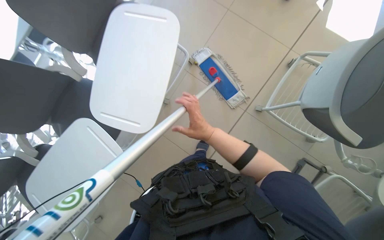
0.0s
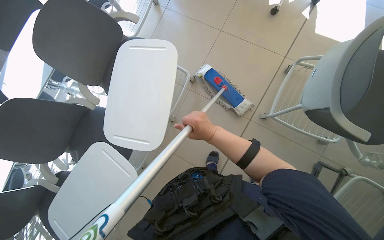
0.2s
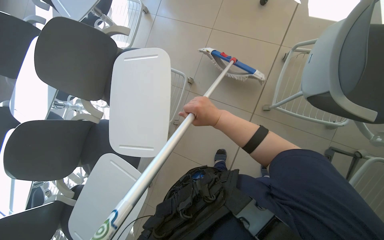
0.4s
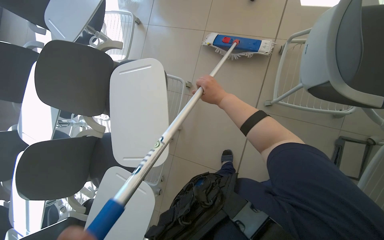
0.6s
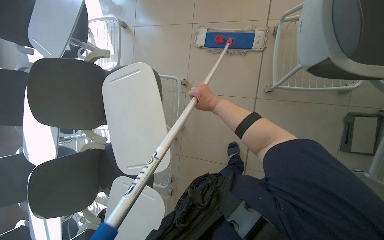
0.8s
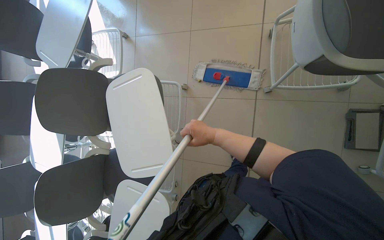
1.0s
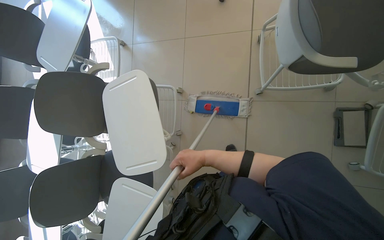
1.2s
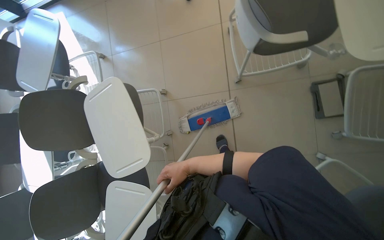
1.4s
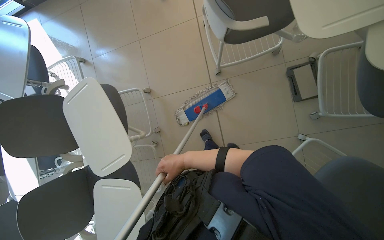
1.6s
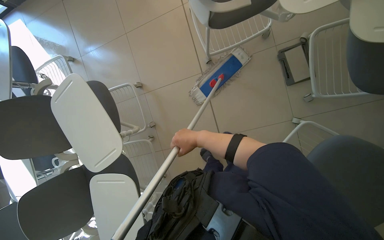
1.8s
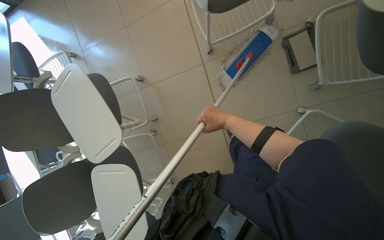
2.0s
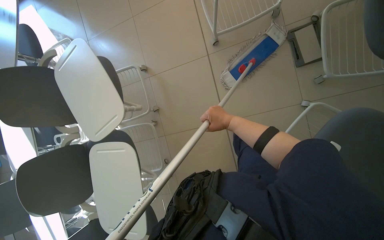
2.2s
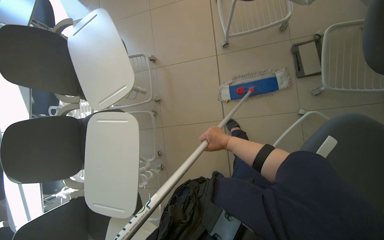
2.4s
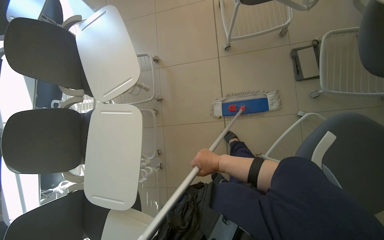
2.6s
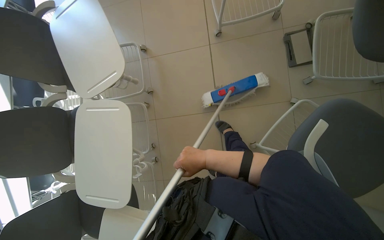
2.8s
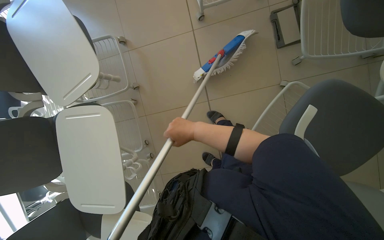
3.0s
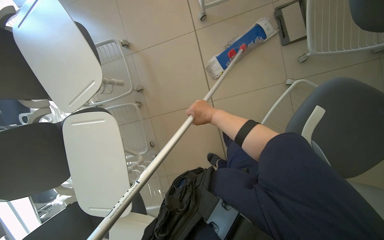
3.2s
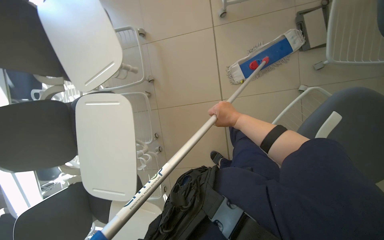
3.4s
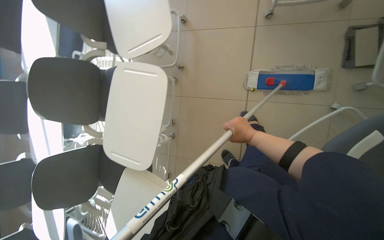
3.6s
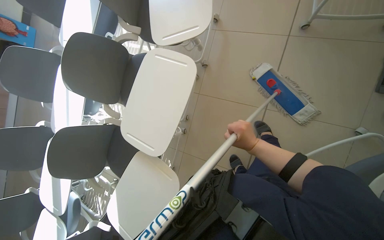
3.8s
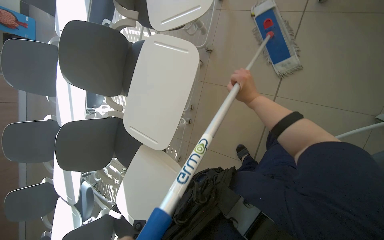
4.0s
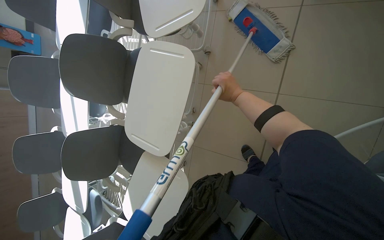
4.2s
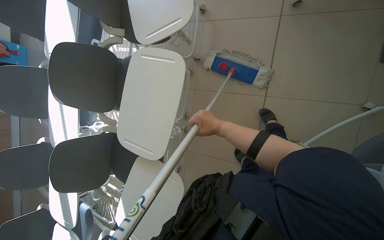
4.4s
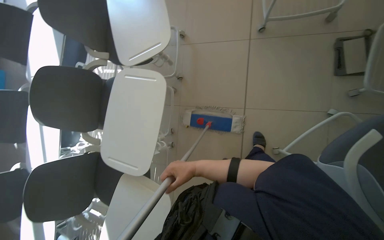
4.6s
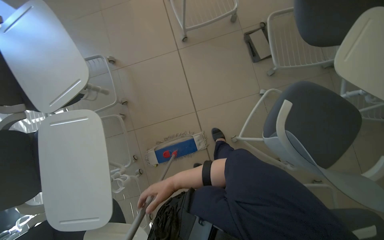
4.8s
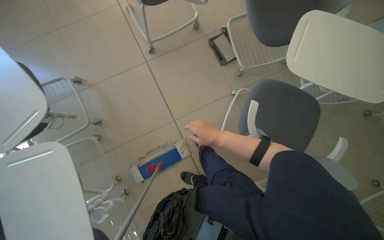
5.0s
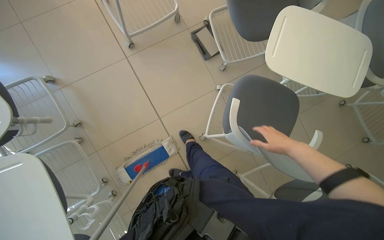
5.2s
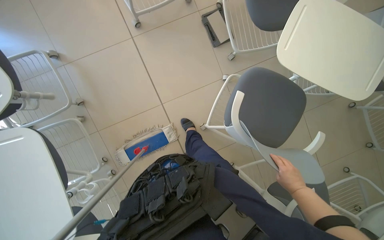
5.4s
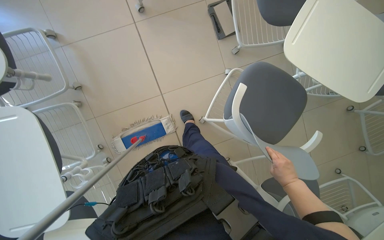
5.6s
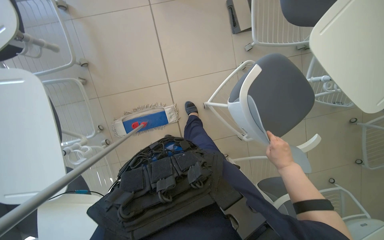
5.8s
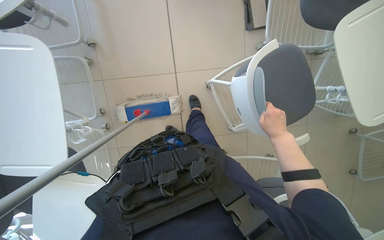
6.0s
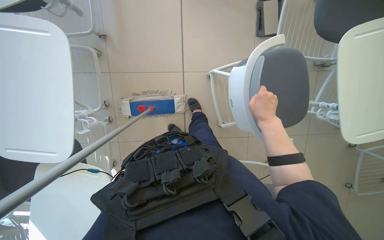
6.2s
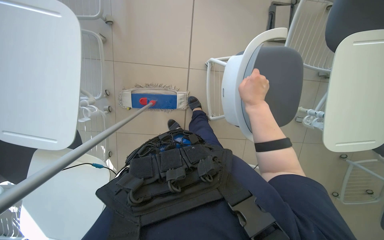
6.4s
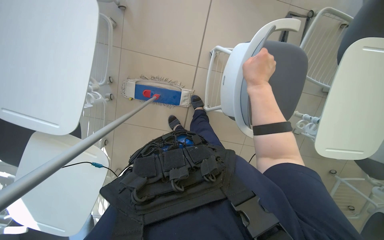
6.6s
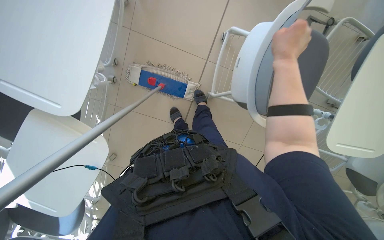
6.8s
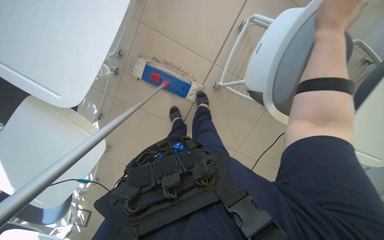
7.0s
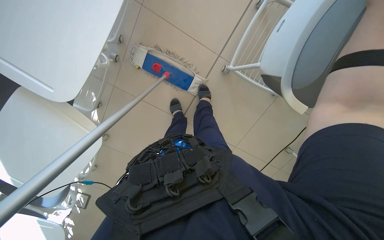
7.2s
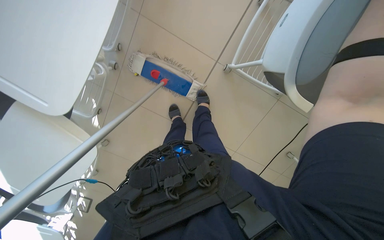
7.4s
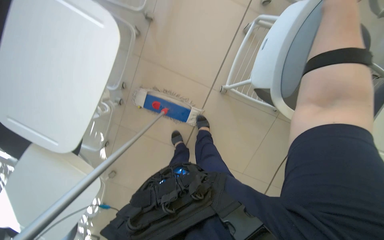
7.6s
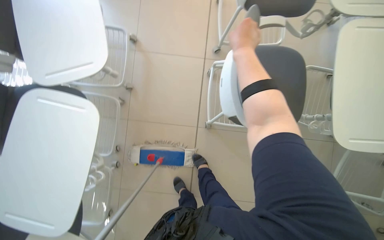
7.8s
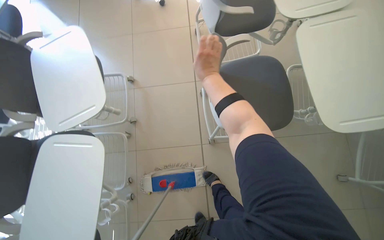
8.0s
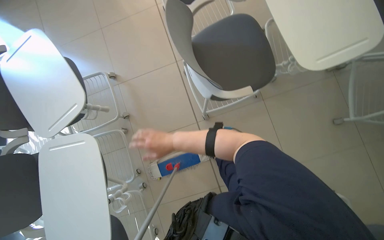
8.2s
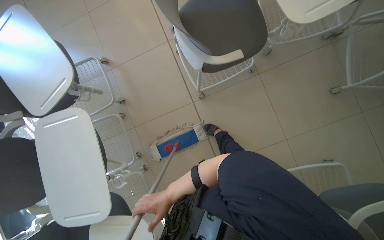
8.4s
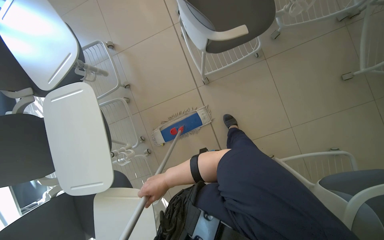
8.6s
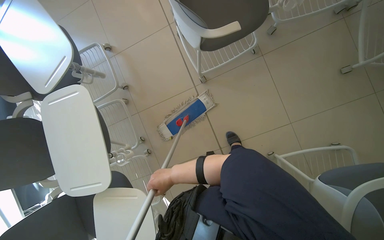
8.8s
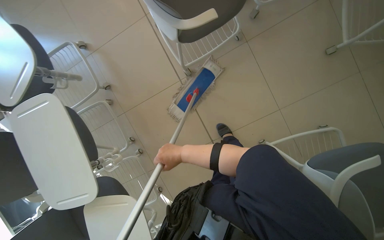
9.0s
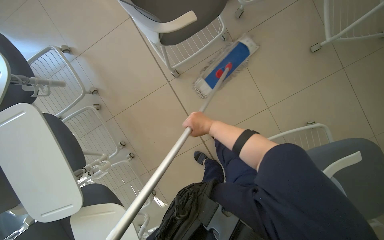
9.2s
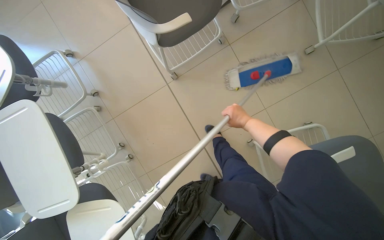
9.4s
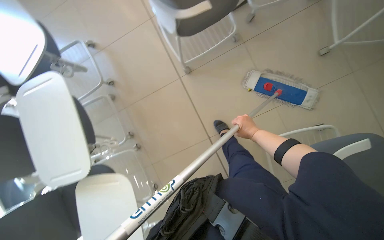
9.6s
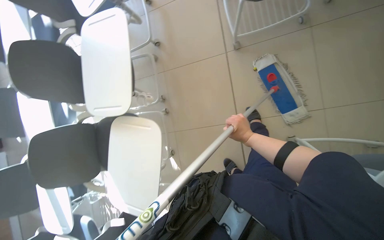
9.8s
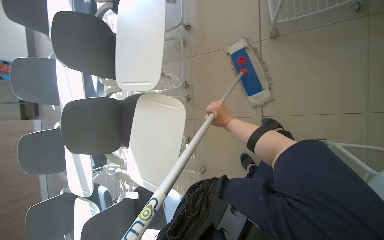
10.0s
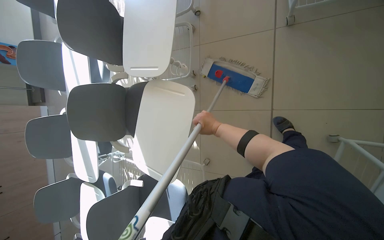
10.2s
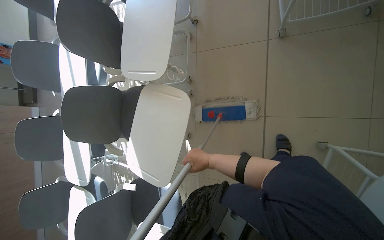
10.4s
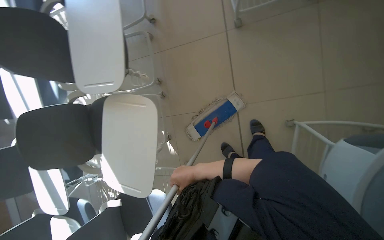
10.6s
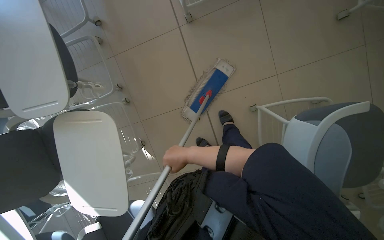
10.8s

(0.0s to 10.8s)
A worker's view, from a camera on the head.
Job: organizing items.
The whole recording: Arranging chairs in the room. The worker moves and arranges chairs in the room.
0.0s - 1.6s: The scene rotates counterclockwise by some 45 degrees.
1.6s - 3.0s: The right hand moves about 15 cm to the right and comes back.
4.6s - 6.2s: The camera is aimed approximately 25 degrees further to the right.
6.2s - 7.8s: The view tilts approximately 20 degrees upward.
7.8s - 9.2s: The scene turns about 40 degrees counterclockwise in the picture.

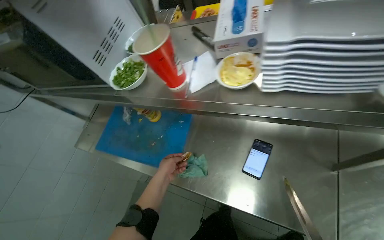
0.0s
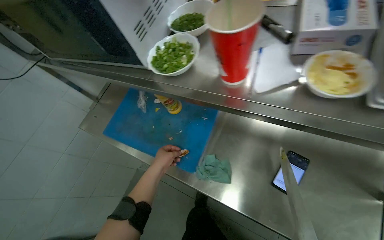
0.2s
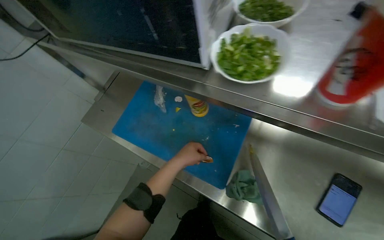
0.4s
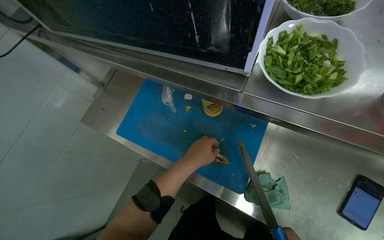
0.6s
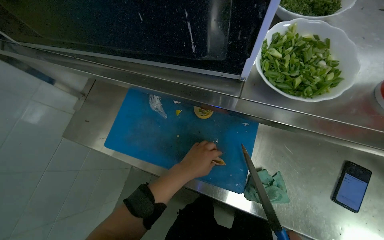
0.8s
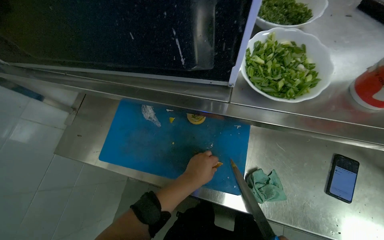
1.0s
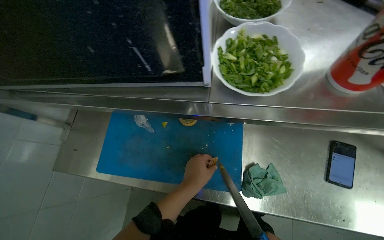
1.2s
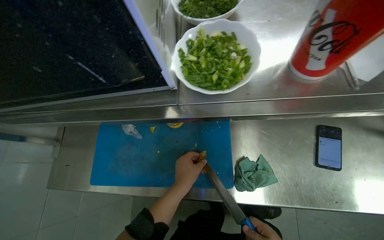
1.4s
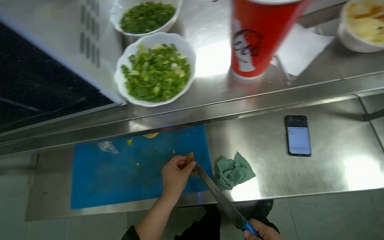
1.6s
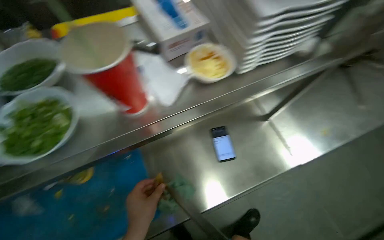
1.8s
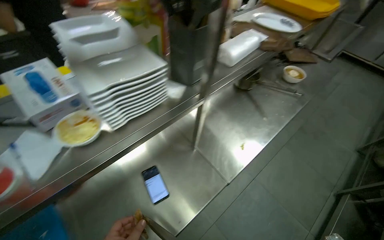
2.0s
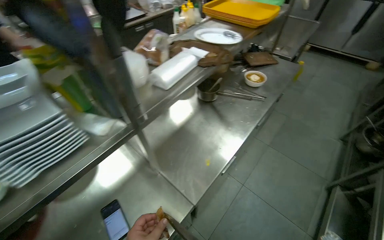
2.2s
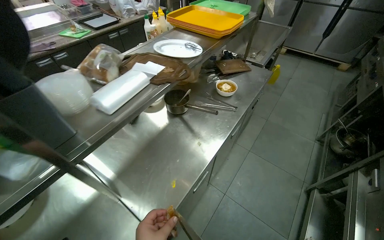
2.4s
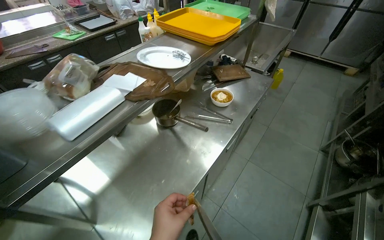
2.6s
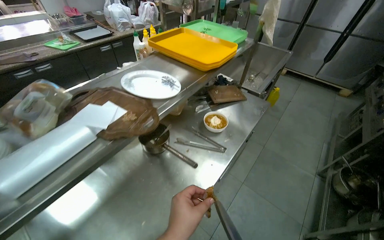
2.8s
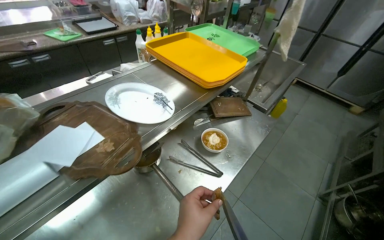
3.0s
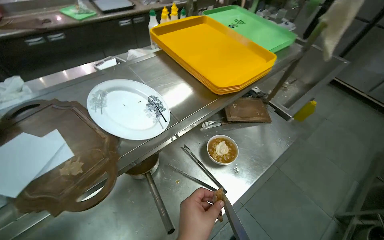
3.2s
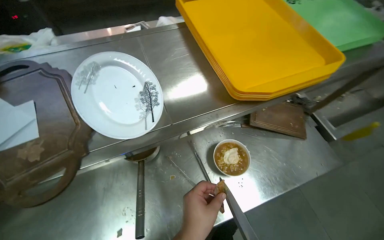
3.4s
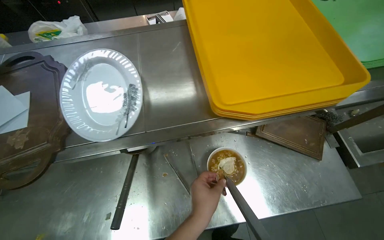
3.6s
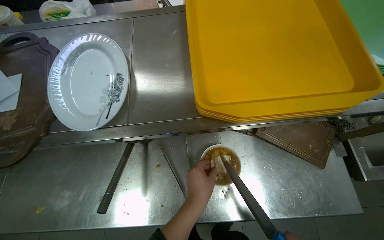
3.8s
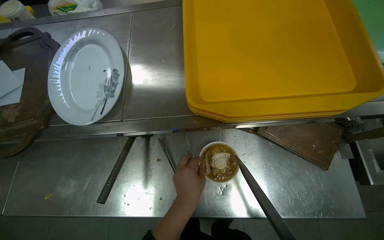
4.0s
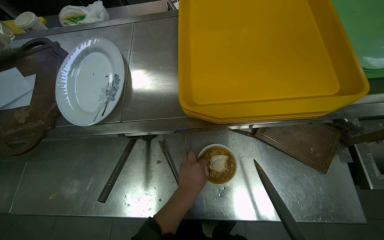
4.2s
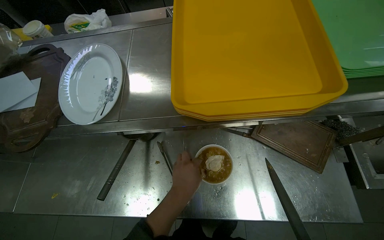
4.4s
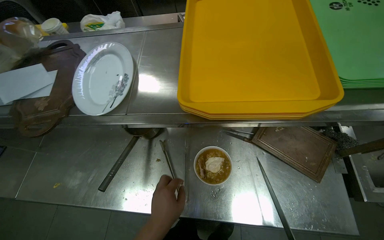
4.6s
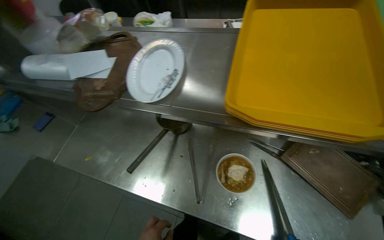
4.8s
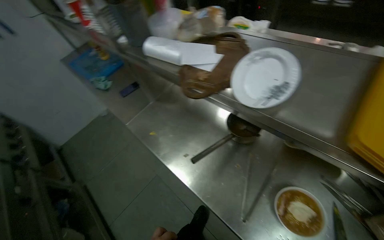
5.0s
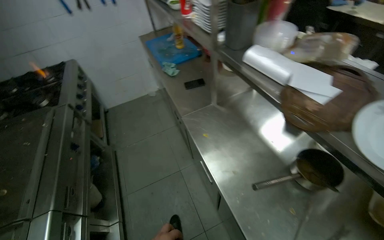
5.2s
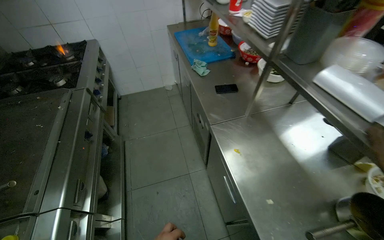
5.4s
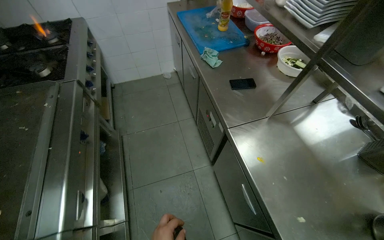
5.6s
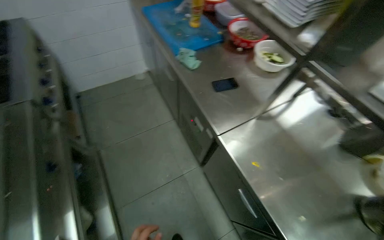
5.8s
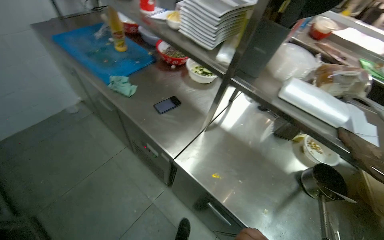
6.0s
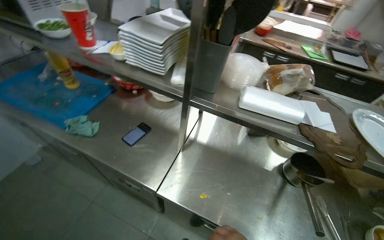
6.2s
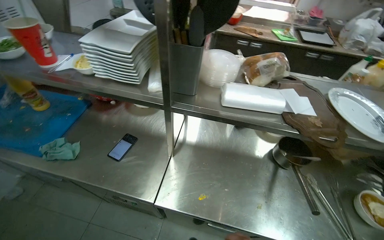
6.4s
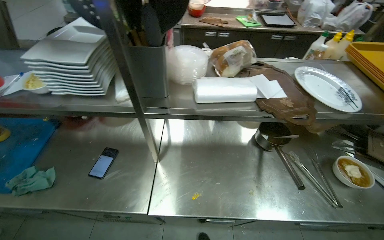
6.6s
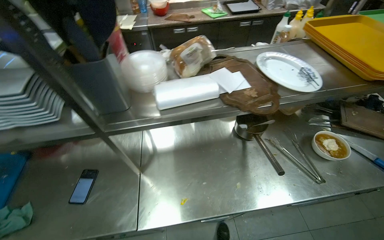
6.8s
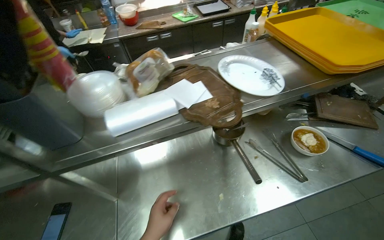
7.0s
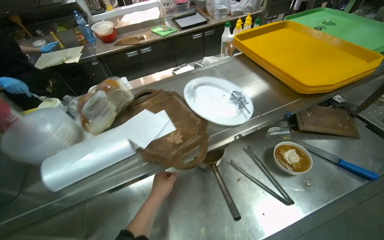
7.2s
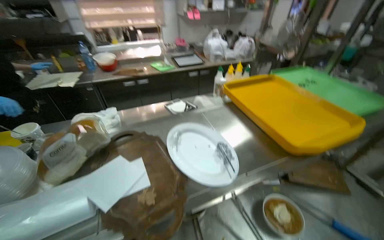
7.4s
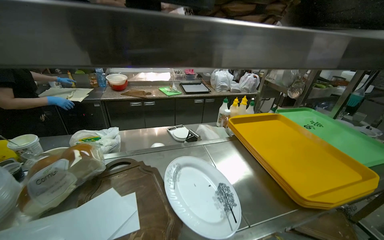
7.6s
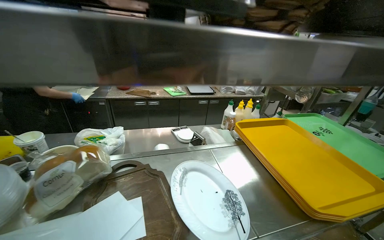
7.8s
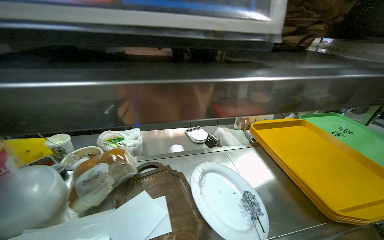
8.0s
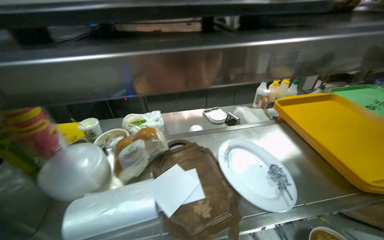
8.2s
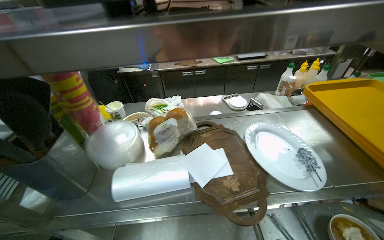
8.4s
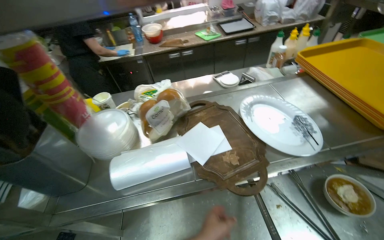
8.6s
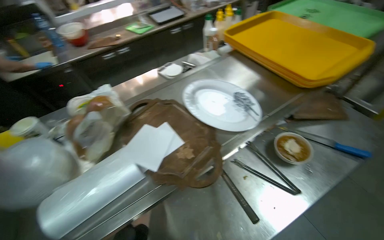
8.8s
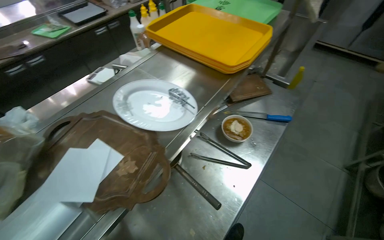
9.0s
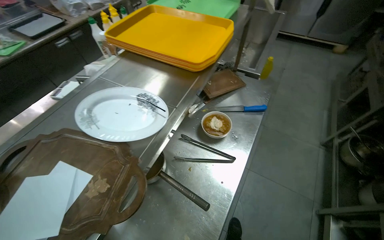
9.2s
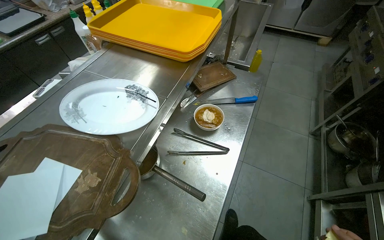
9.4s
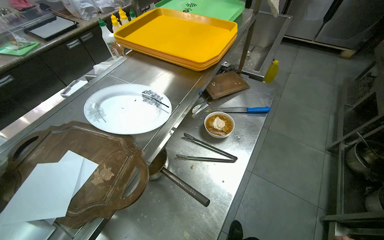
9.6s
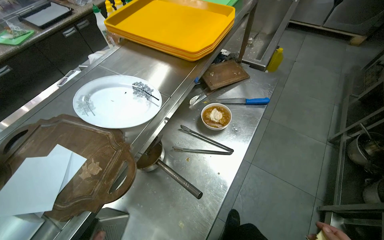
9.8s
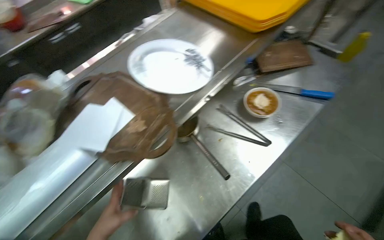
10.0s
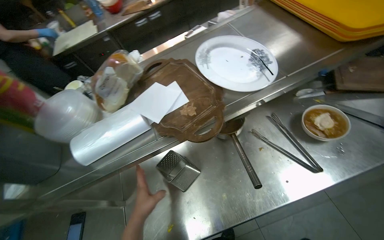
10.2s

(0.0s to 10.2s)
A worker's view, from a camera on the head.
Job: preparing food.
The whole recording: Finishing and serving instant noodles. The worker cuts food, grates cheese, and garnishes instant noodles, then places the bowl on a tray.
0.0s - 1.4s: The head rotates some 20 degrees to the right.
1.4s - 3.0s: The wearer moves roughly 1 m. The wearer looks some 50 degrees further to the right. The camera pitches upward, by about 25 degrees.
3.0s - 4.4s: The camera travels roughly 50 cm. The wearer looks roughly 50 degrees further to the left. The view tilts roughly 20 degrees downward.
4.4s - 5.8s: The wearer moves about 90 cm. The wearer looks some 65 degrees further to the left.
5.8s - 7.2s: The wearer moves some 50 cm. The wearer looks about 90 degrees further to the right.
8.8s - 10.2s: The view tips downward by some 10 degrees.
